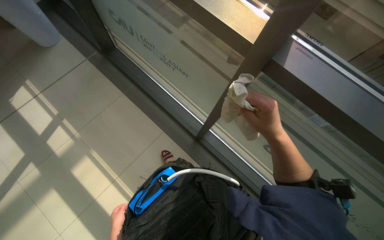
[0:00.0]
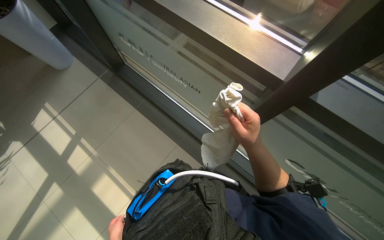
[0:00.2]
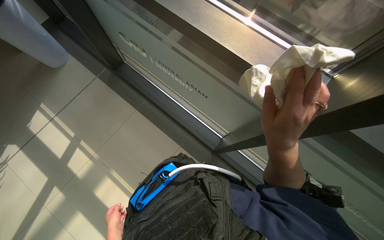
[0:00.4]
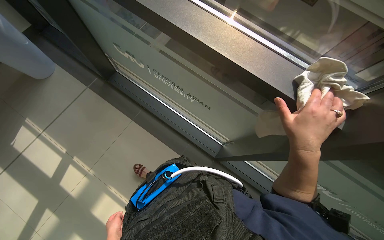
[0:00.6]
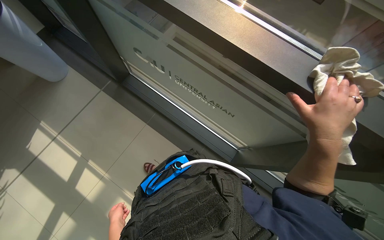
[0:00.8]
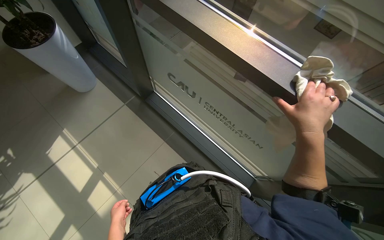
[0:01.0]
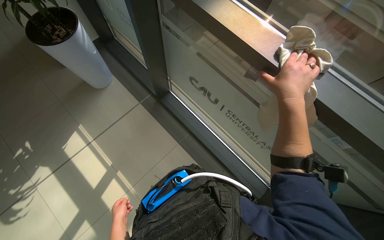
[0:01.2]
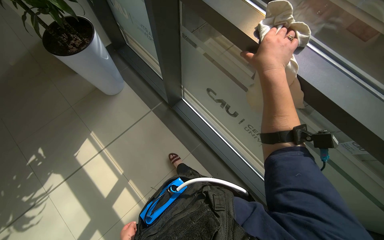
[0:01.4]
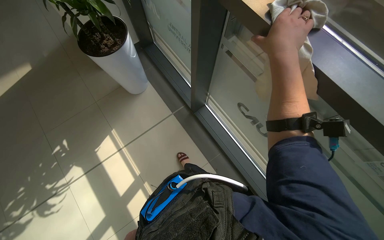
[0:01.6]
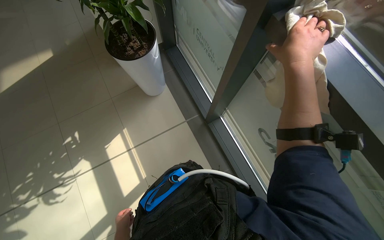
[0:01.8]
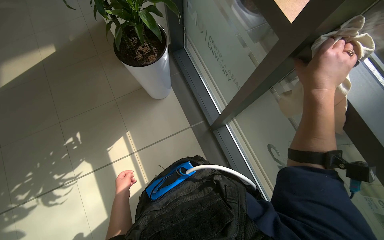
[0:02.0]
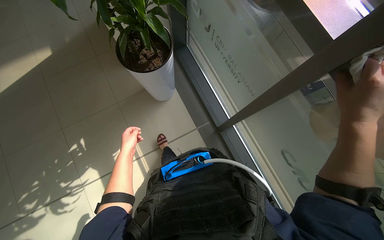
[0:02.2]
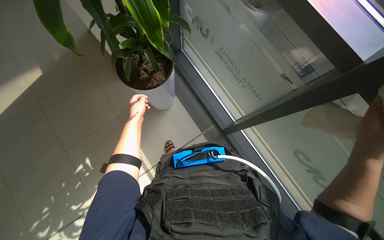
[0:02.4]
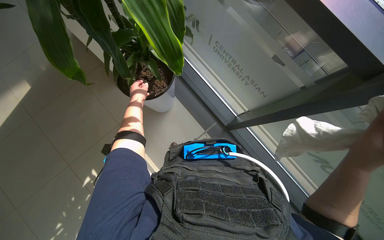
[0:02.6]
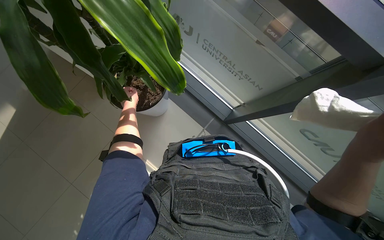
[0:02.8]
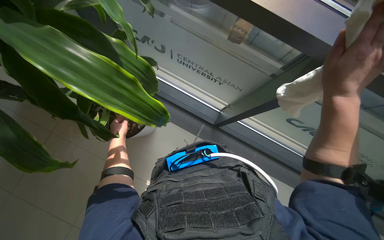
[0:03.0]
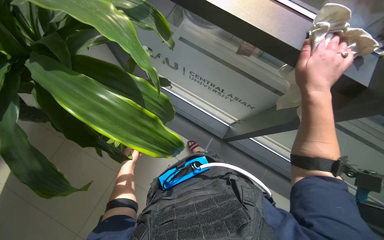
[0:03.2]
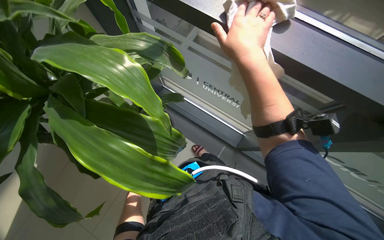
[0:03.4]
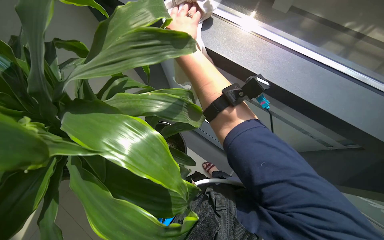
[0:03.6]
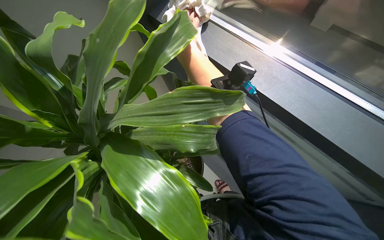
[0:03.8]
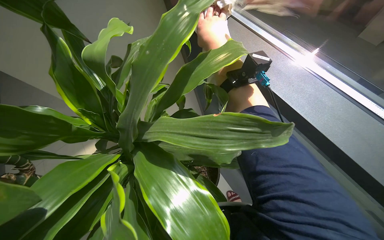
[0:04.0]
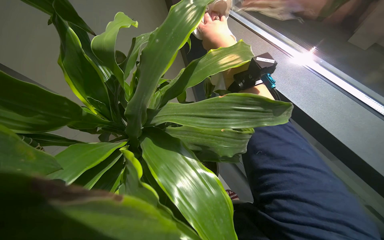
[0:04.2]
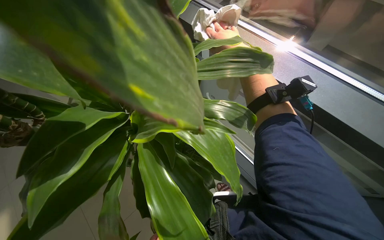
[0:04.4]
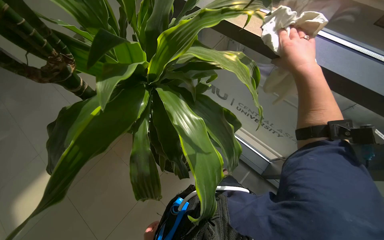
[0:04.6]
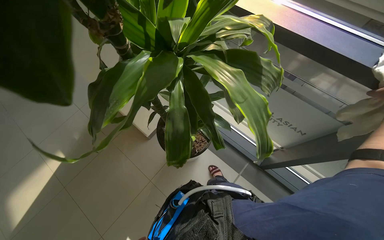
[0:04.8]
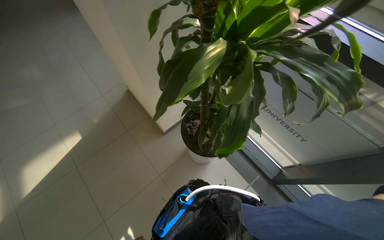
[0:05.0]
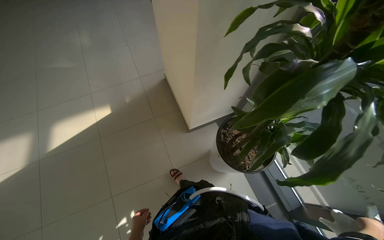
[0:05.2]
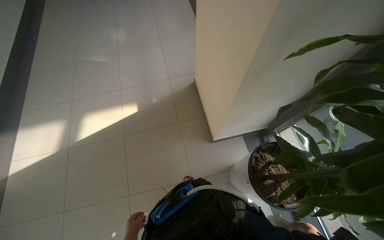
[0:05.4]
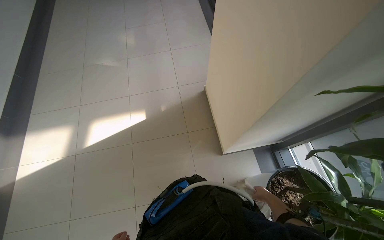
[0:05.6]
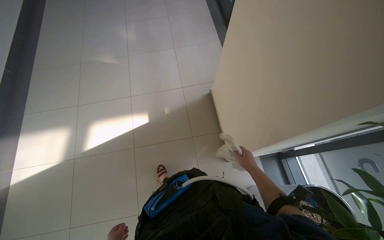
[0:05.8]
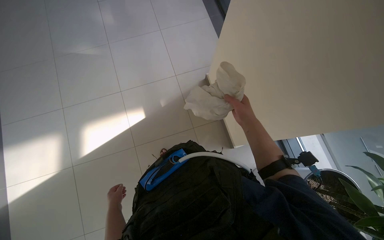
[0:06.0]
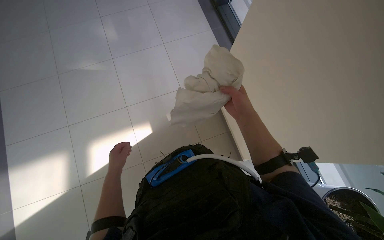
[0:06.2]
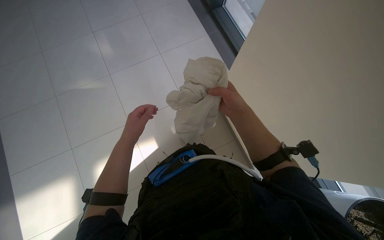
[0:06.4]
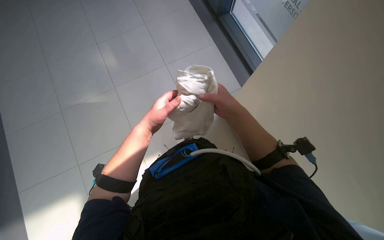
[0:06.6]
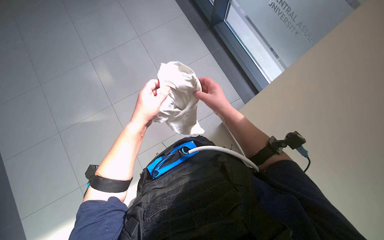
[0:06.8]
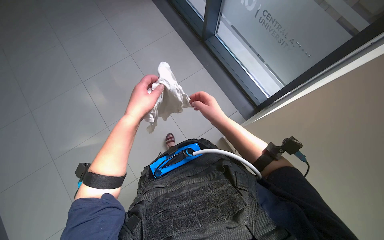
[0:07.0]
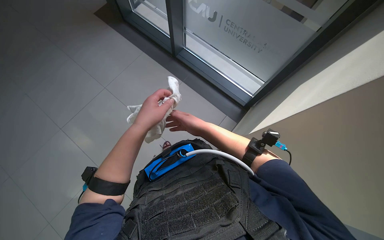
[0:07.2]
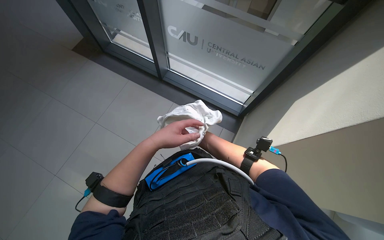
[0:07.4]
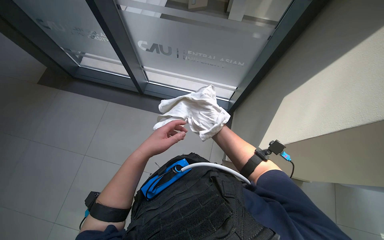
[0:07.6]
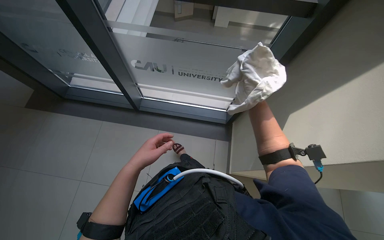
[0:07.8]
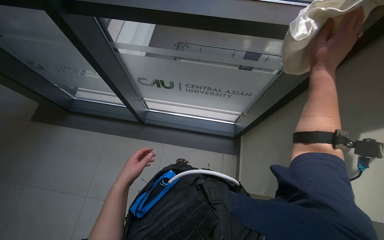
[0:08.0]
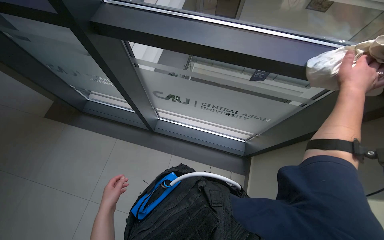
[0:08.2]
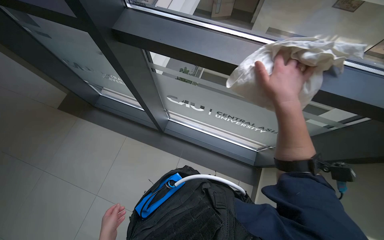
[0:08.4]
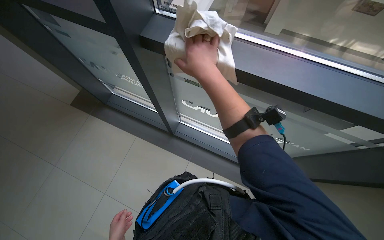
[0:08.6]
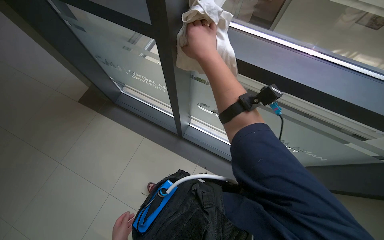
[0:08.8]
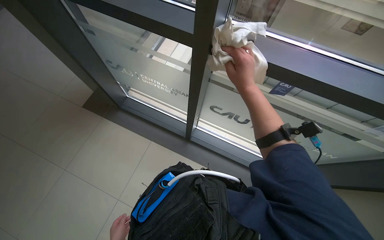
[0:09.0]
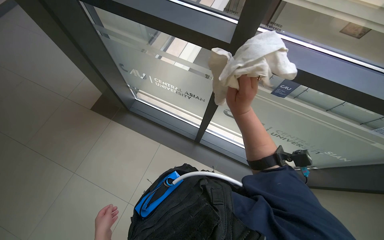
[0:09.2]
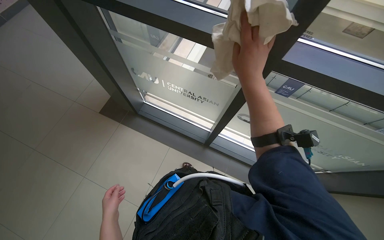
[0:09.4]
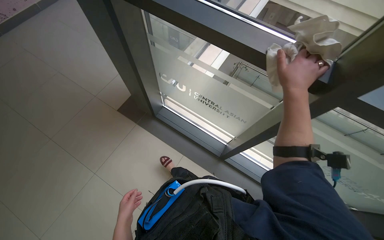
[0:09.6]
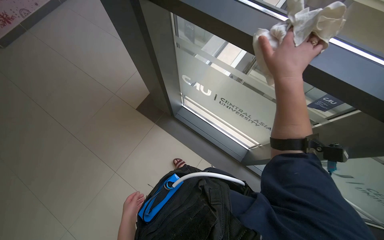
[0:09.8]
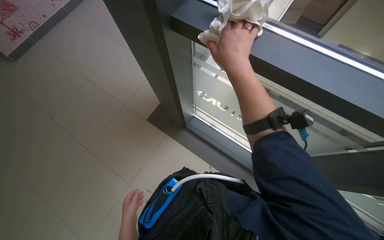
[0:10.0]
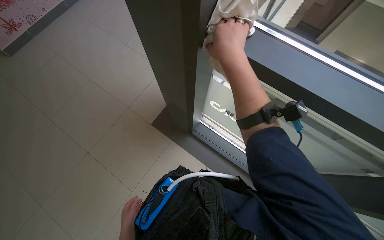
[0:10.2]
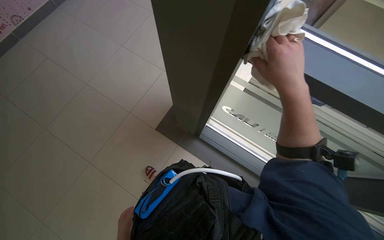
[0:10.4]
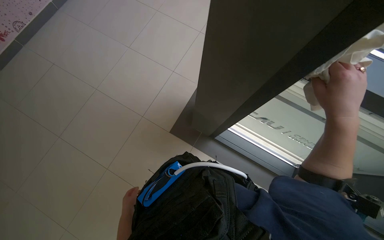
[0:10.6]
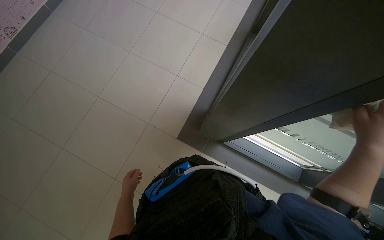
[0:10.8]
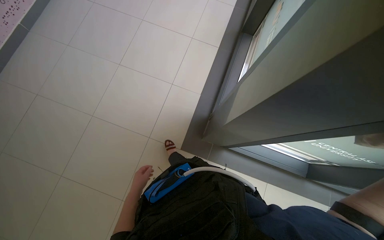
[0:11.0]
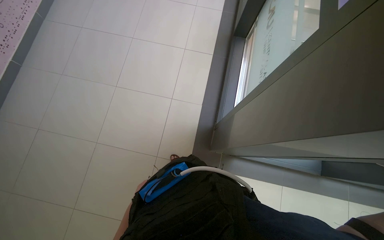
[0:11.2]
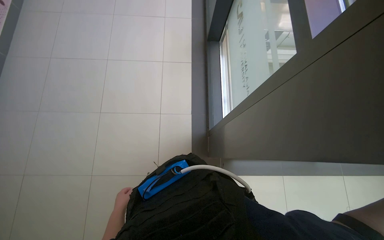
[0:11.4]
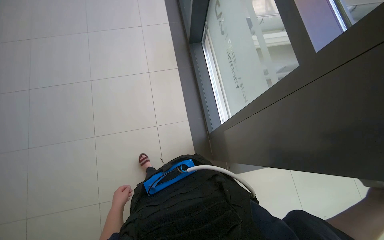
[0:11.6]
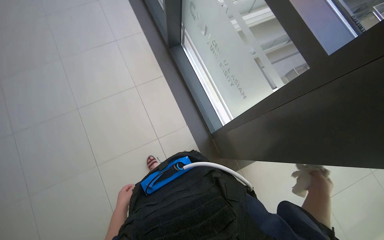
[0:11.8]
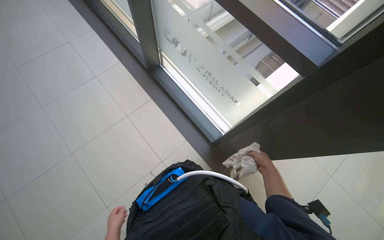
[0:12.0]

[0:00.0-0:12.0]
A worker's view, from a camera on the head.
Job: wiping surfaces.
The whole recording: Wiping window frames. The worker wipes the window frames with a cloth.
0:00.0 to 0:01.6: The right hand heads up the picture, covering approximately 40 cm.
0:01.6 to 0:03.0: The head travels approximately 90 cm.
0:03.0 to 0:04.4: The view pans to the left by some 15 degrees.
0:04.4 to 0:06.0: The camera is carried about 60 cm. The camera pitches downward, by approximately 15 degrees. Everything in view rotates approximately 30 degrees clockwise.
0:06.0 to 0:07.6: The view tilts about 10 degrees upward. The left hand is displaced up the picture, to the right and nearer to the camera by some 40 cm.
0:07.6 to 0:09.0: The view tilts approximately 15 degrees upward.
0:09.0 to 0:10.4: The right hand swings left and right, approximately 20 cm each way, with 2 reversals.
0:10.4 to 0:12.0: The head travels roughly 70 cm. The scene rotates counterclockwise by approximately 55 degrees.

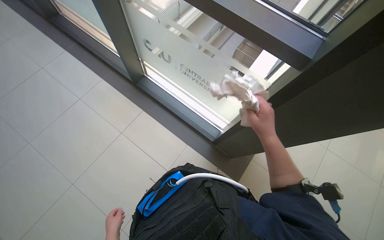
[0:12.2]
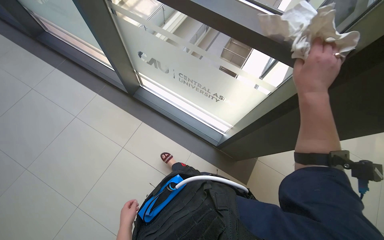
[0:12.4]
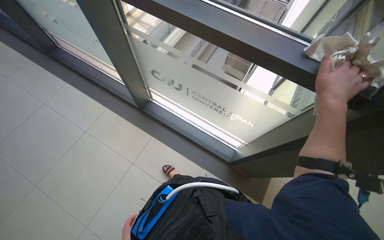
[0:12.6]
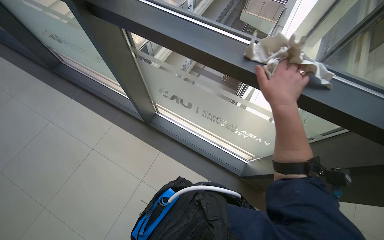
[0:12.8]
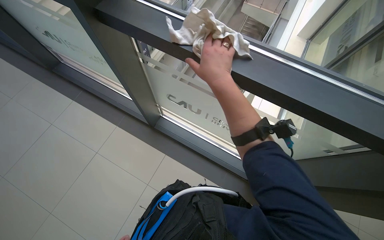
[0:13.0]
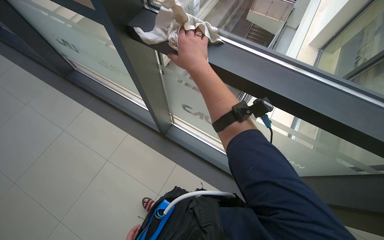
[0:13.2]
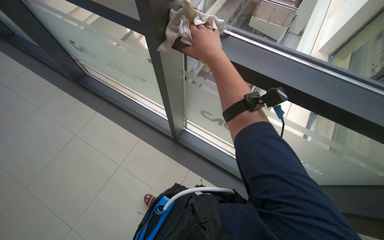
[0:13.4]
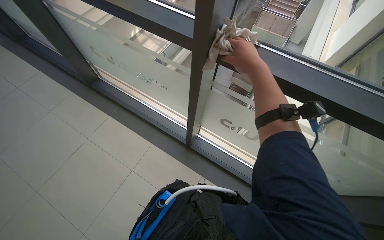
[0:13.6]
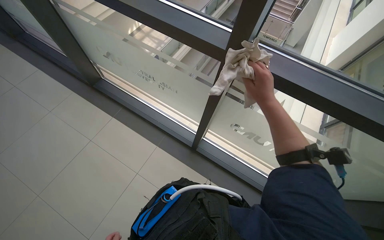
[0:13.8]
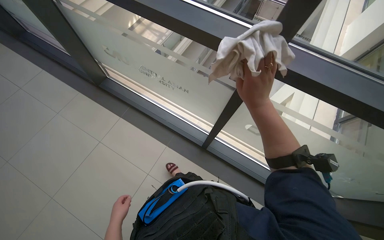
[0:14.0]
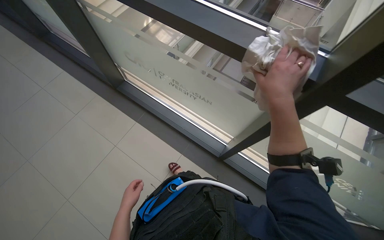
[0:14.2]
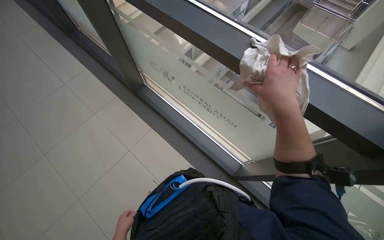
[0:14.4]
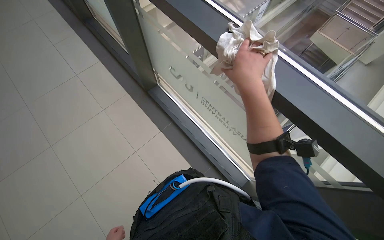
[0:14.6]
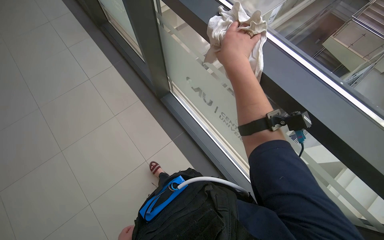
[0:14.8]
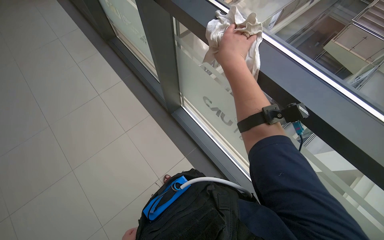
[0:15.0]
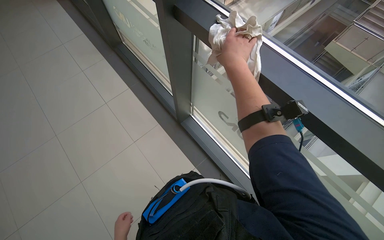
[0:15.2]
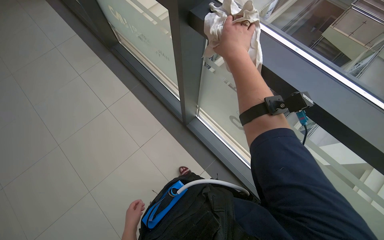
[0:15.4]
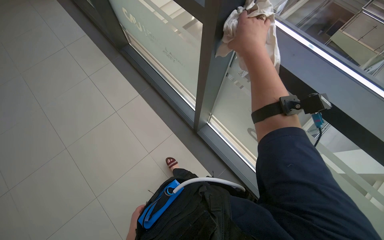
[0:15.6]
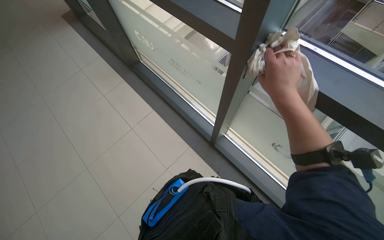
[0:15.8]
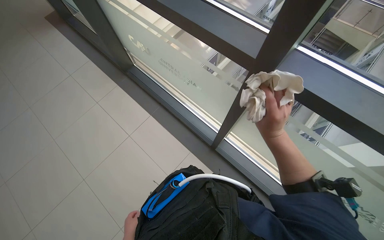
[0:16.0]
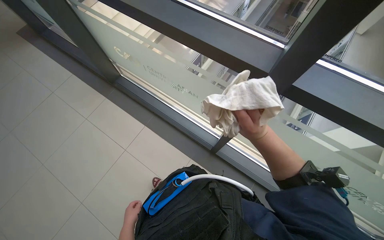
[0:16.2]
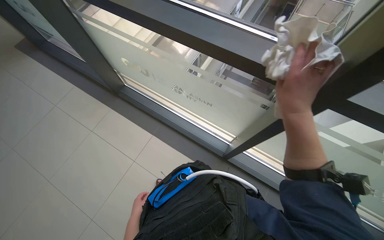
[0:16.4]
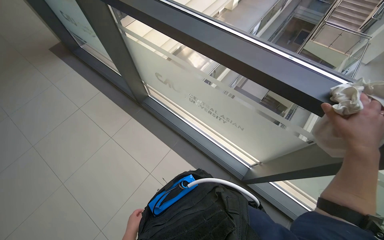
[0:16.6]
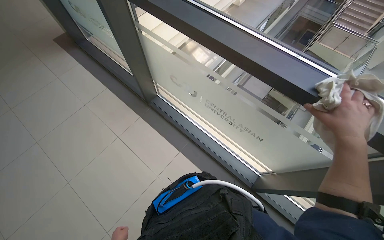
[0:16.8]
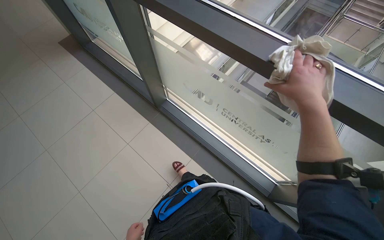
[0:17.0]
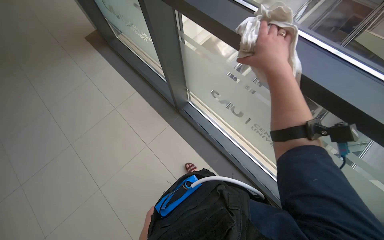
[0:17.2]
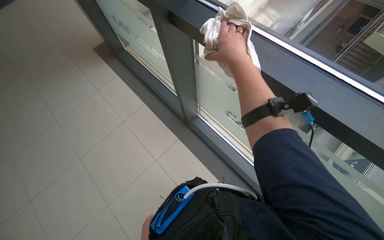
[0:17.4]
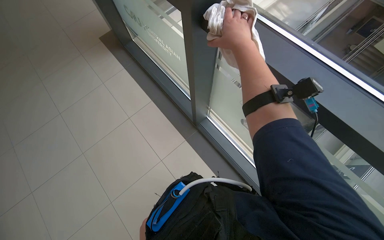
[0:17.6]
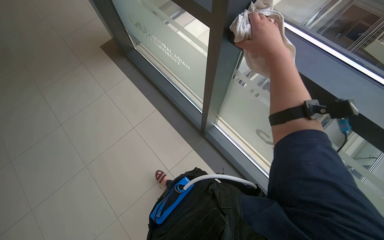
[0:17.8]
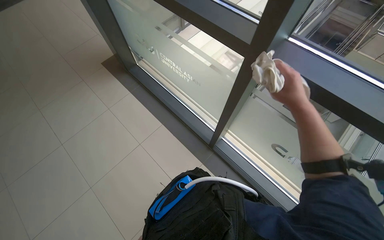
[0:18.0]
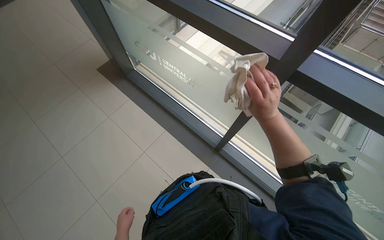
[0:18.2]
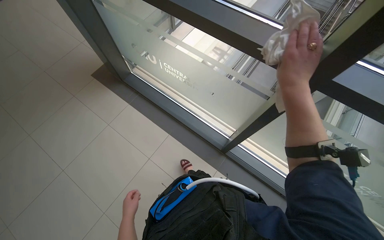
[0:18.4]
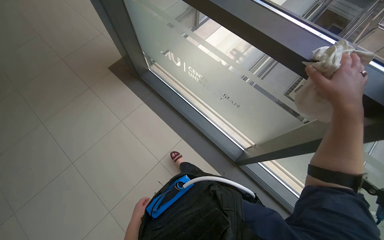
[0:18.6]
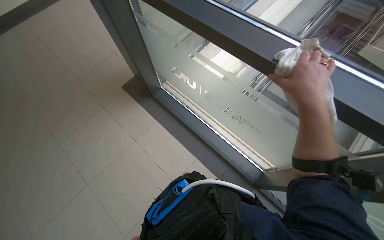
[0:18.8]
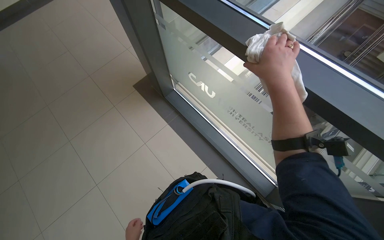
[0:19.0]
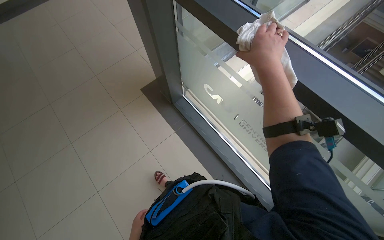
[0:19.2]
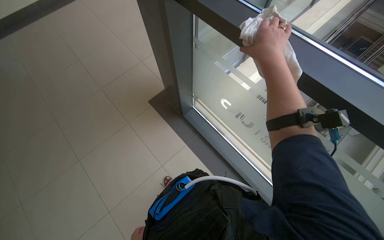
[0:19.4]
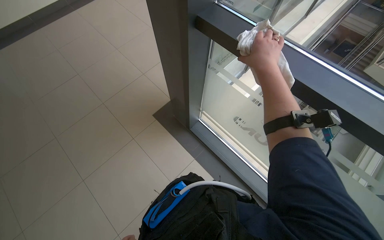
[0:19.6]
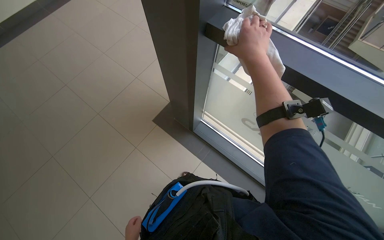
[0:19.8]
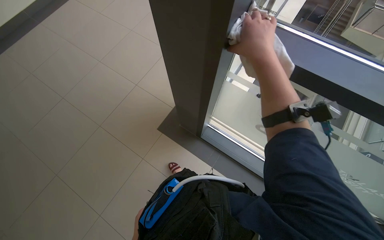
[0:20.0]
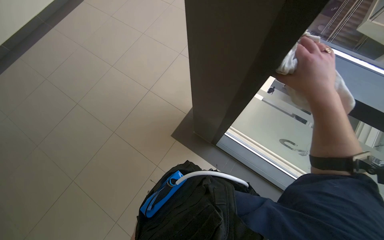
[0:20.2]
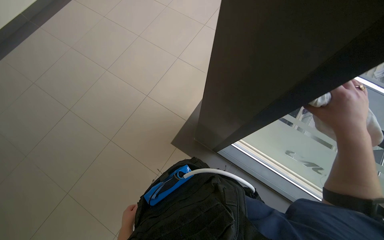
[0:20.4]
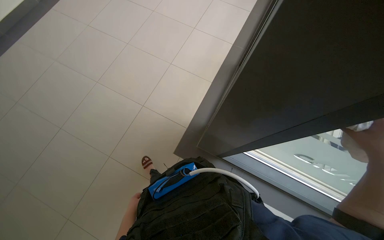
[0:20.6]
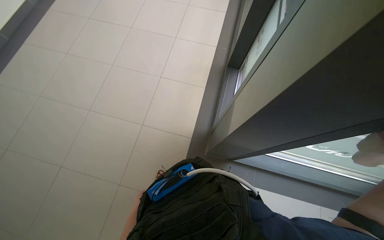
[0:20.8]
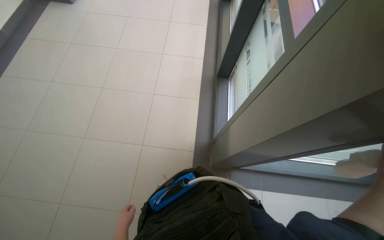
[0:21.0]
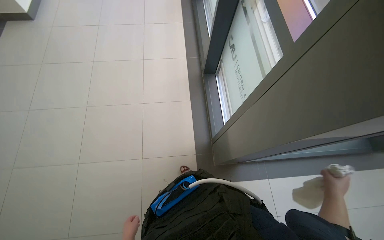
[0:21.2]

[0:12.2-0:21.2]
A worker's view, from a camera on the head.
Job: wiping surfaces.
The whole recording: Wiping window frames. The worker wipes the window frames with a cloth.
0:12.2 to 0:13.8: The right hand goes about 25 cm up the picture.
0:16.6 to 0:18.2: The right hand goes roughly 40 cm to the left, and moves roughly 30 cm up the picture and comes back.
0:18.2 to 0:19.8: The right hand heads up the picture, covering roughly 35 cm.
